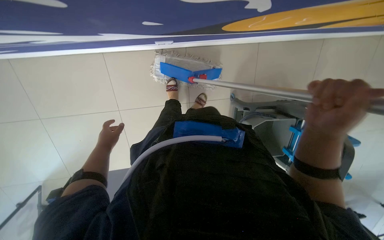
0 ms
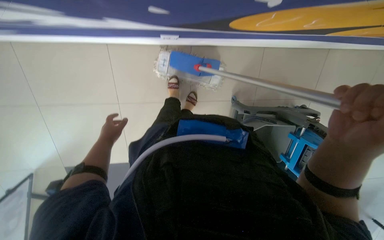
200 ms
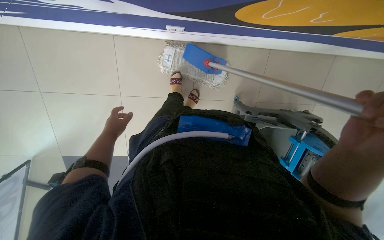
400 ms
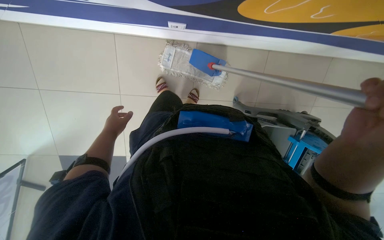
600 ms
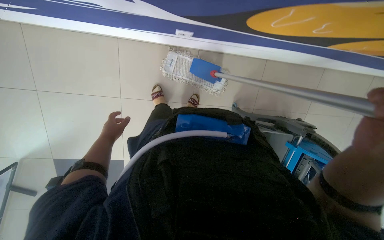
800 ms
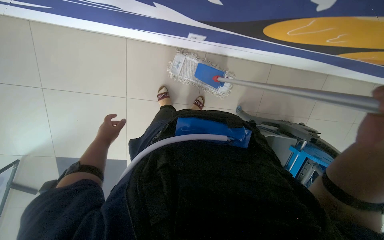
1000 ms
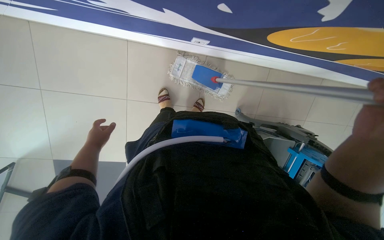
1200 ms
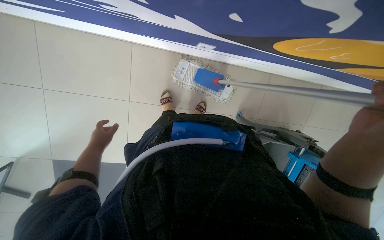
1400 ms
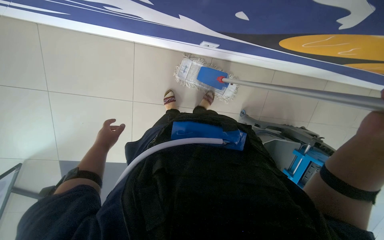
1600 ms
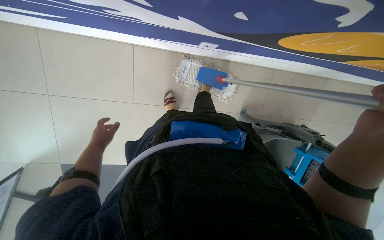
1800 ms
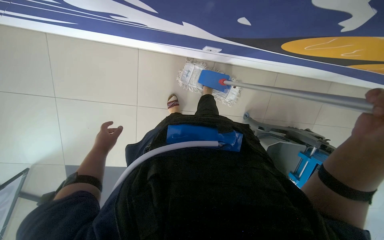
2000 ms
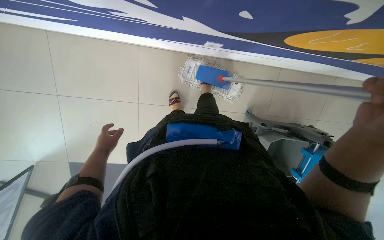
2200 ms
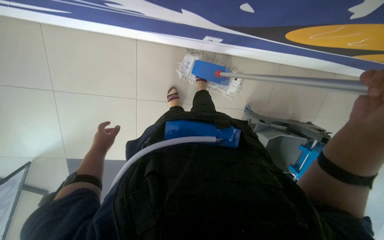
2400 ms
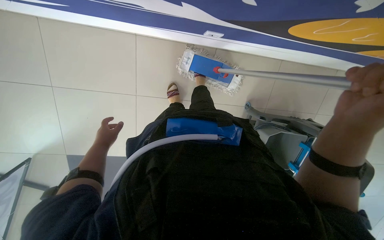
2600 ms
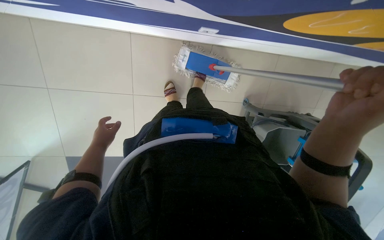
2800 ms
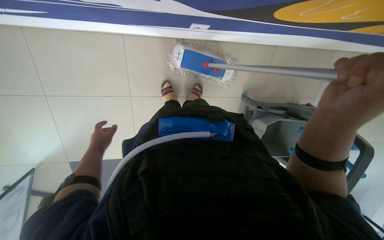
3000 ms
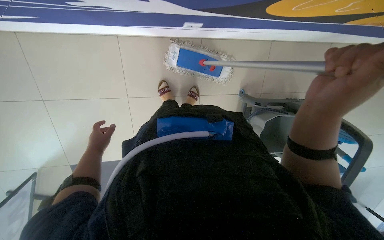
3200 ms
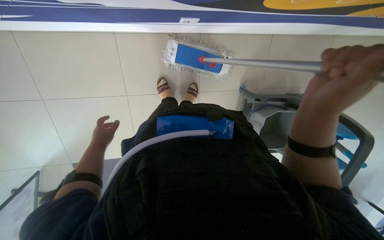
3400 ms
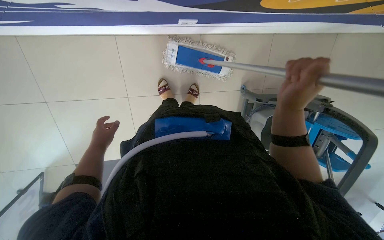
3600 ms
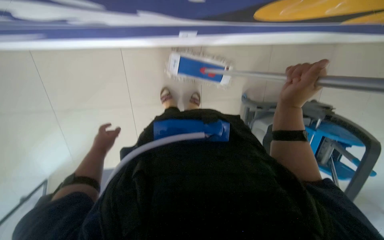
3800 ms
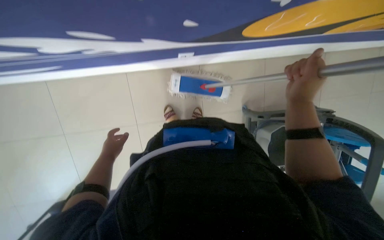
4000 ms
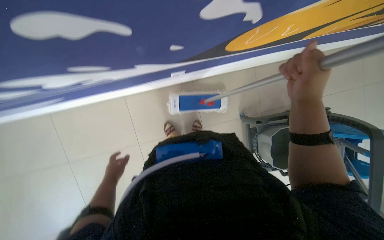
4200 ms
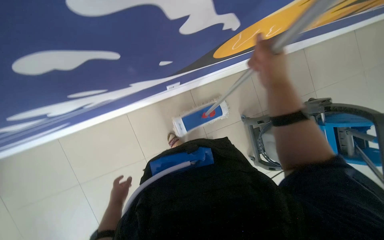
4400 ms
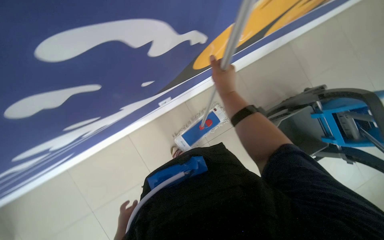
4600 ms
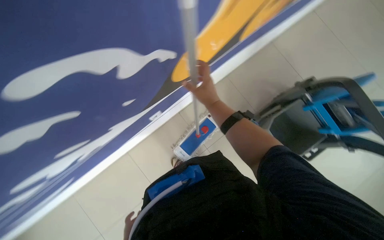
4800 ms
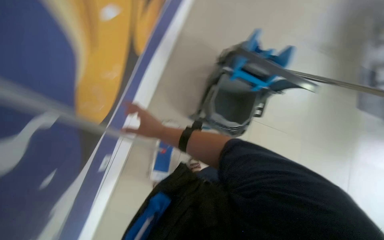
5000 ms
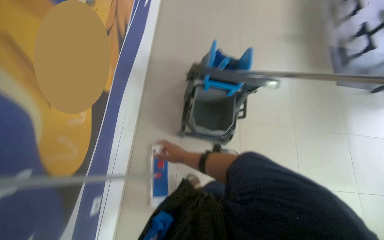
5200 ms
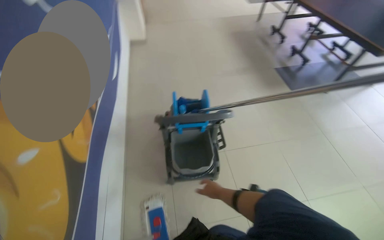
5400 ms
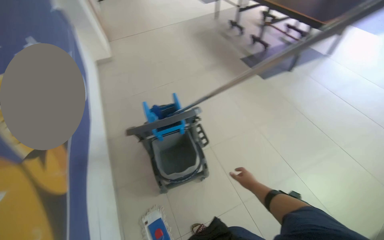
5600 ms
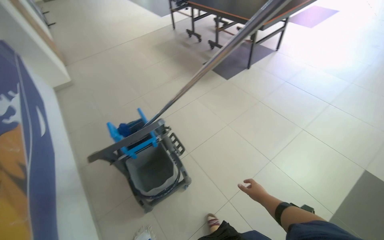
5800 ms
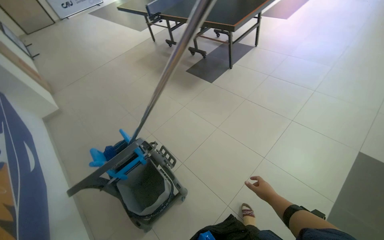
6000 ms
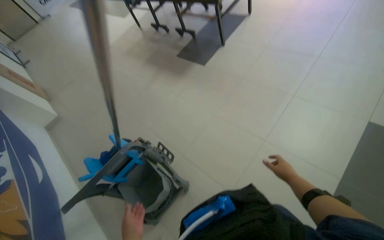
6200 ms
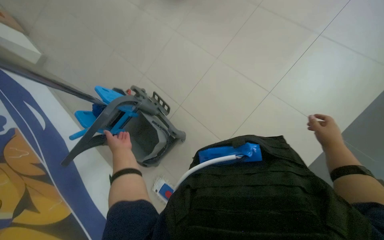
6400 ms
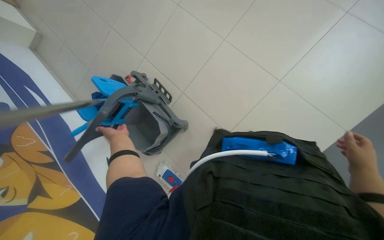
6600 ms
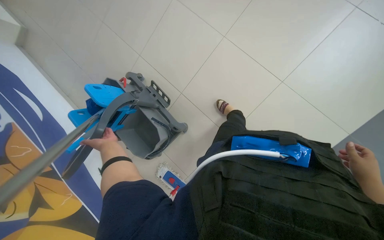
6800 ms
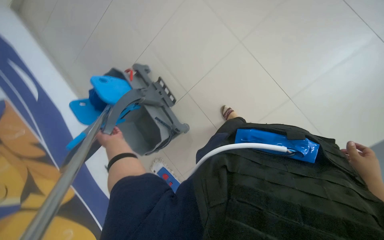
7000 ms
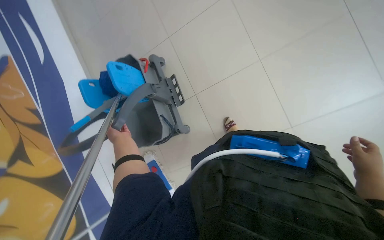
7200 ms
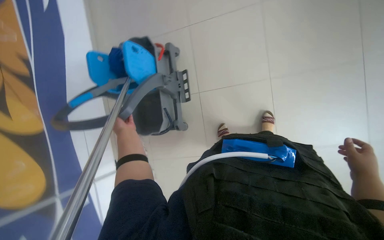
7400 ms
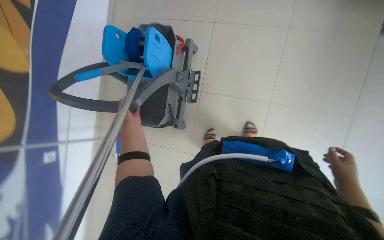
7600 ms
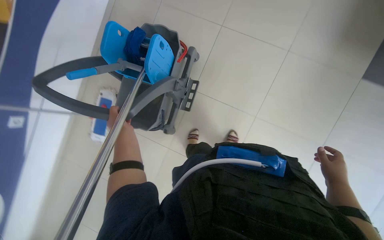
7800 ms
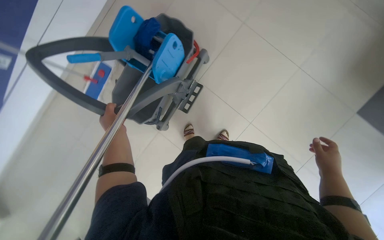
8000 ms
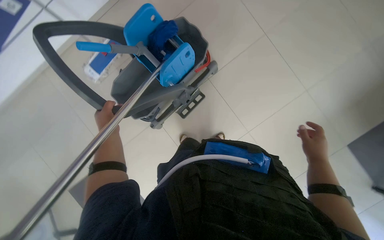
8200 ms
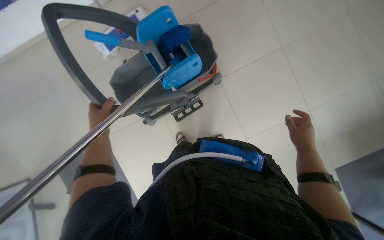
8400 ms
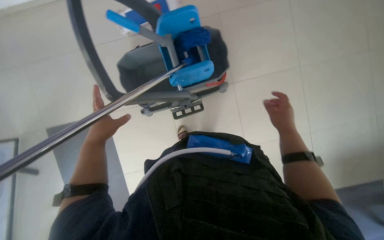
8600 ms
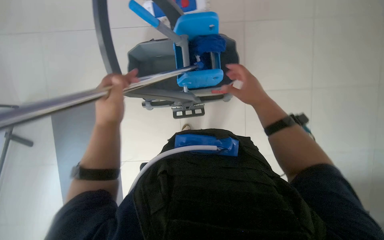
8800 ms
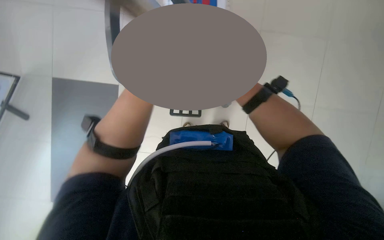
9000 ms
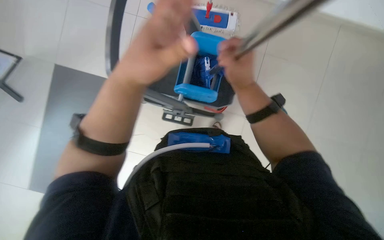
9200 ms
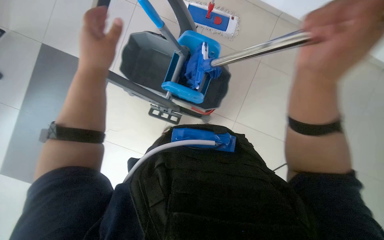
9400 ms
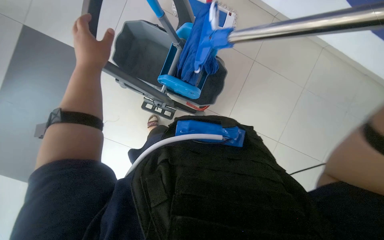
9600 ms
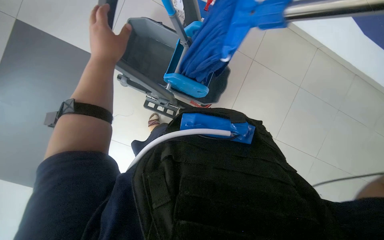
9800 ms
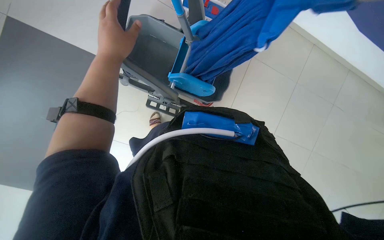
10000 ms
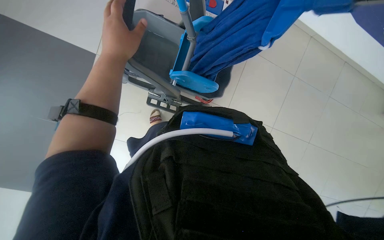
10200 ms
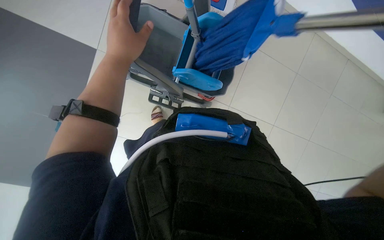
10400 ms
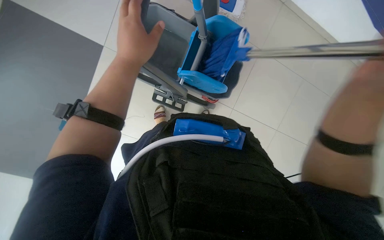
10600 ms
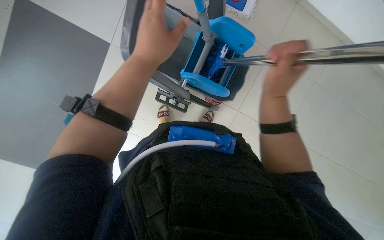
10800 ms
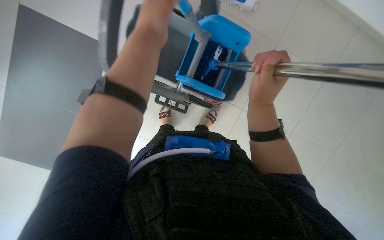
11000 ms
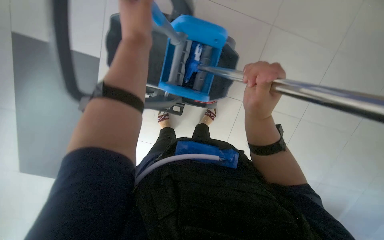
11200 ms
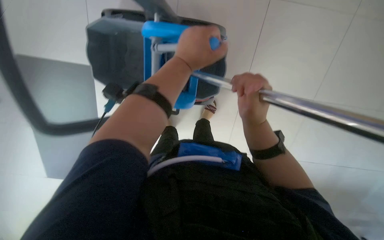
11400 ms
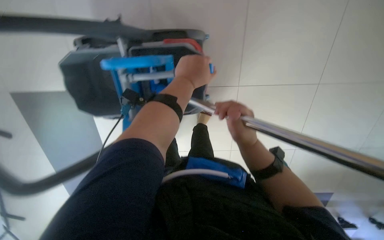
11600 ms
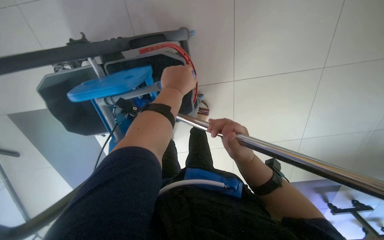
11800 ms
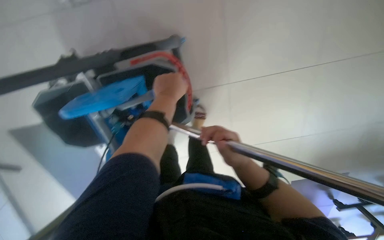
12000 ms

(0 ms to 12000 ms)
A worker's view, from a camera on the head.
Job: preparing cleaning supplies.
The whole recording: Preparing cleaning equipment. The worker prepares the cleaning equipment by wringing a cloth and attaching it to the mop handle.
3000 ms - 4400 ms: The camera pitches upward, by about 20 degrees.
4400 ms - 6000 ms: The camera travels approximately 60 cm. The wearer looks roughly 100 degrees further to the right. The camera pitches upward, by about 35 degrees.
6000 ms - 7600 ms: The camera is carried roughly 60 cm. The view tilts roughly 55 degrees downward. The scene turns about 40 degrees clockwise in the picture.
9000 ms - 10400 ms: The view swings approximately 15 degrees to the right. The left hand moves to the left and farther from the camera, roughly 20 cm.
10400 ms - 12000 ms: The scene rotates counterclockwise by about 25 degrees.

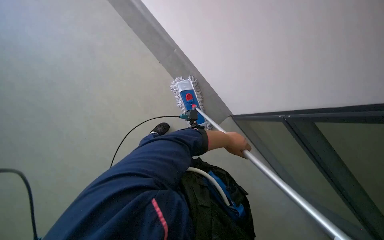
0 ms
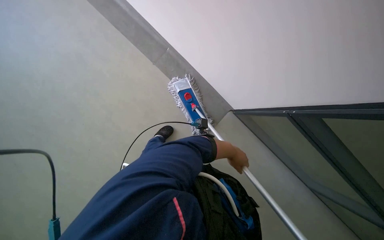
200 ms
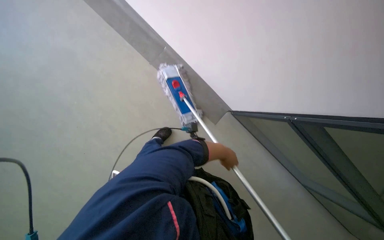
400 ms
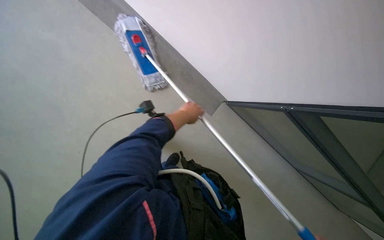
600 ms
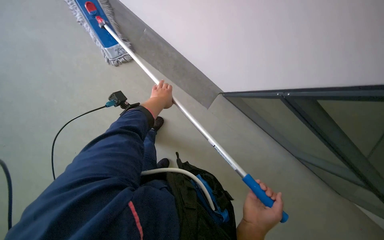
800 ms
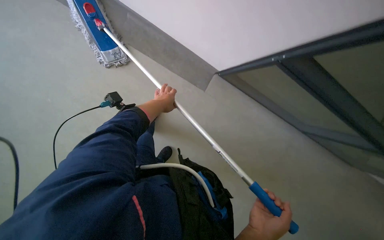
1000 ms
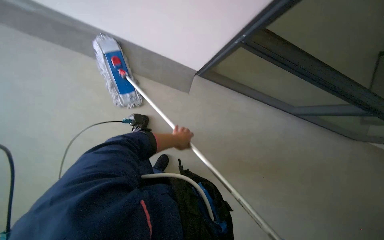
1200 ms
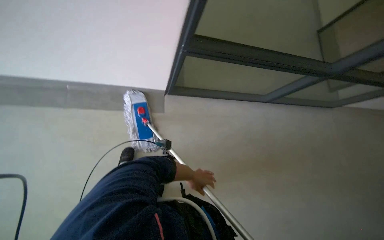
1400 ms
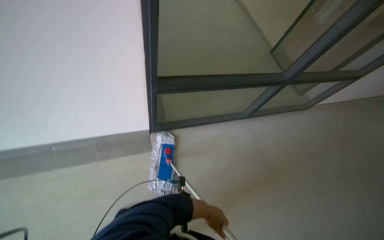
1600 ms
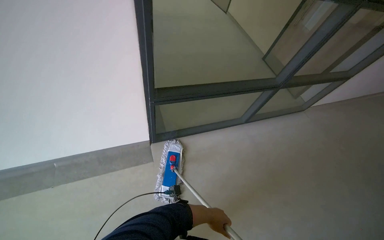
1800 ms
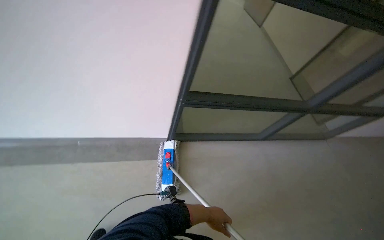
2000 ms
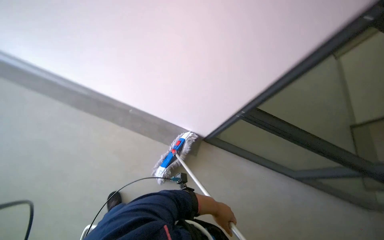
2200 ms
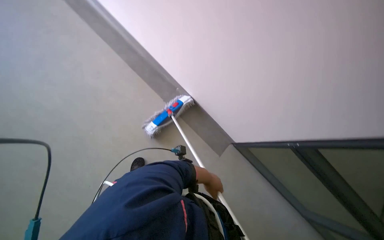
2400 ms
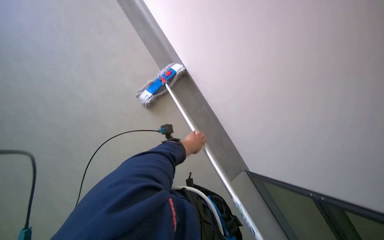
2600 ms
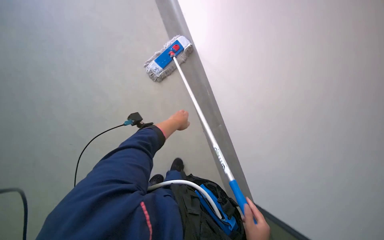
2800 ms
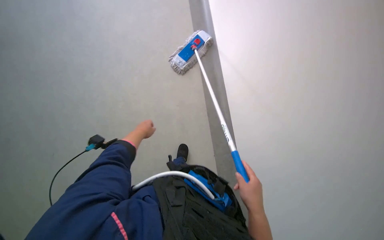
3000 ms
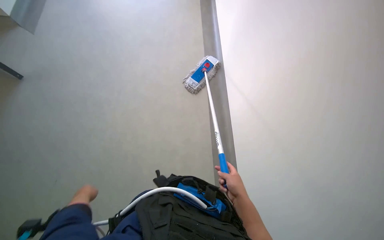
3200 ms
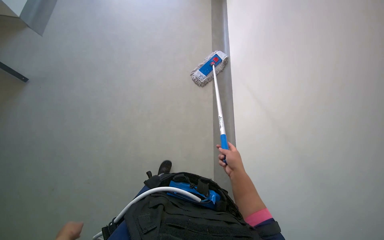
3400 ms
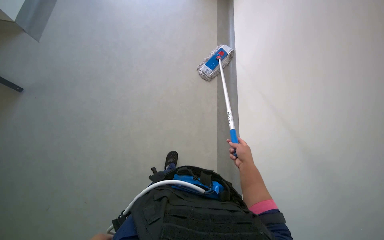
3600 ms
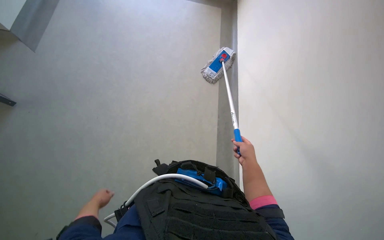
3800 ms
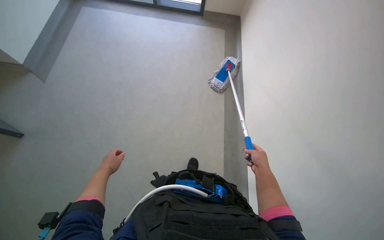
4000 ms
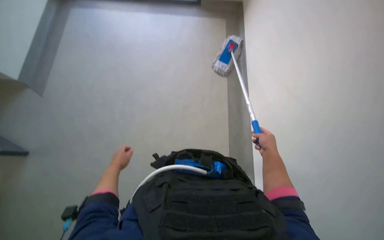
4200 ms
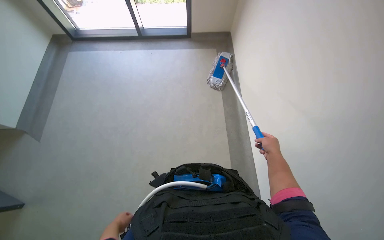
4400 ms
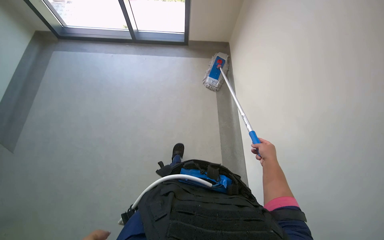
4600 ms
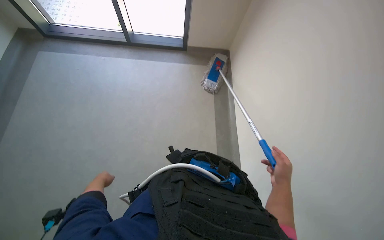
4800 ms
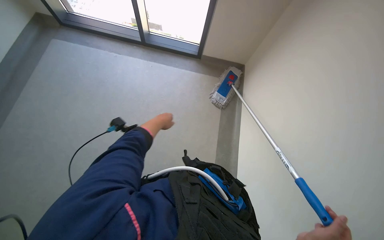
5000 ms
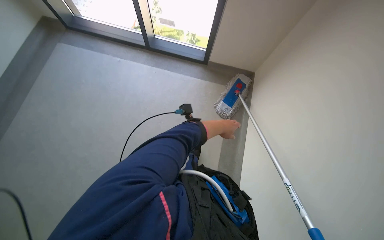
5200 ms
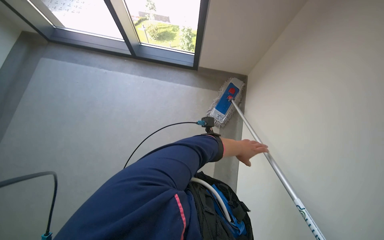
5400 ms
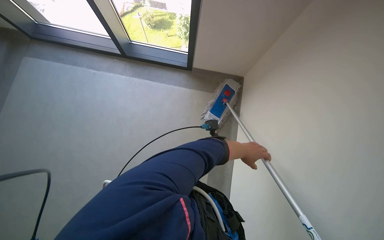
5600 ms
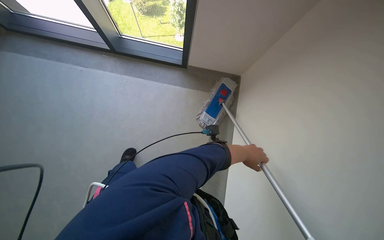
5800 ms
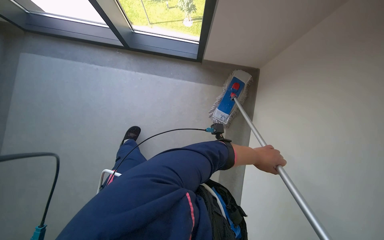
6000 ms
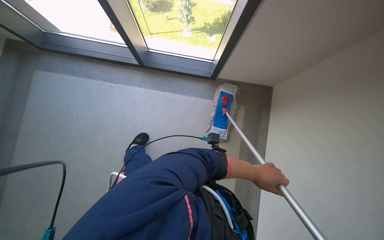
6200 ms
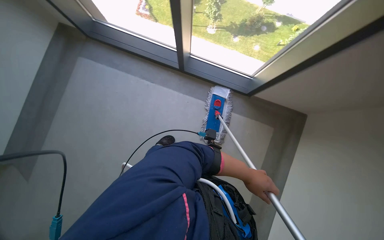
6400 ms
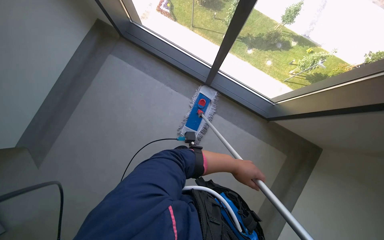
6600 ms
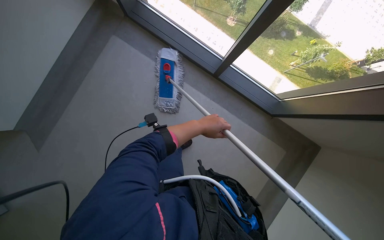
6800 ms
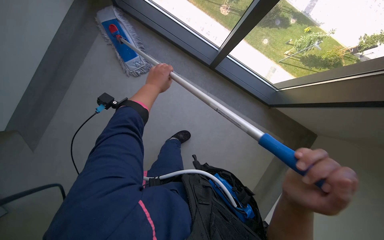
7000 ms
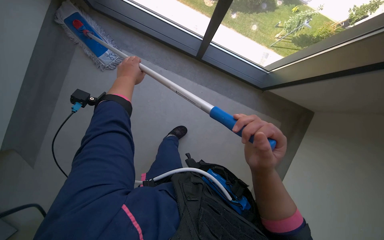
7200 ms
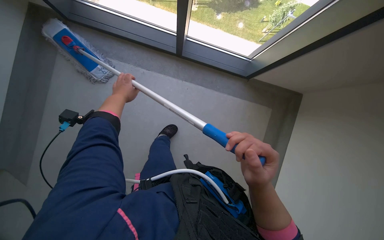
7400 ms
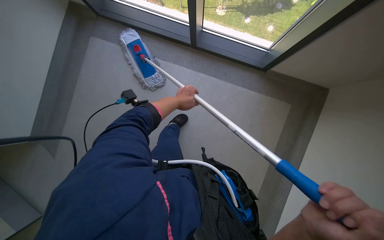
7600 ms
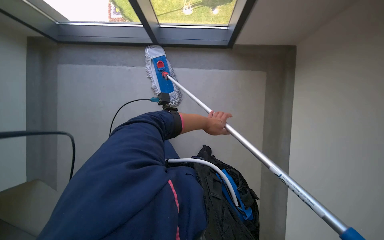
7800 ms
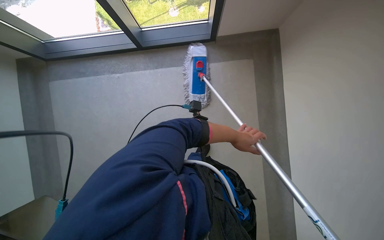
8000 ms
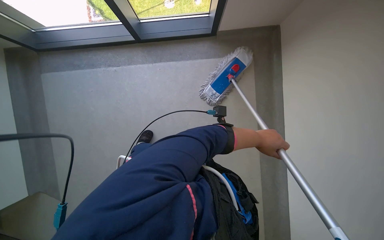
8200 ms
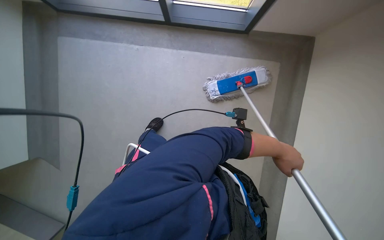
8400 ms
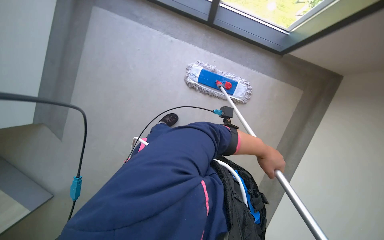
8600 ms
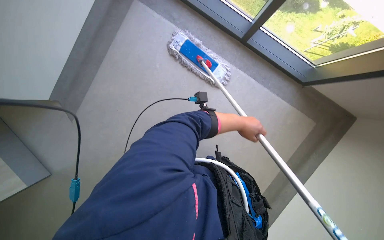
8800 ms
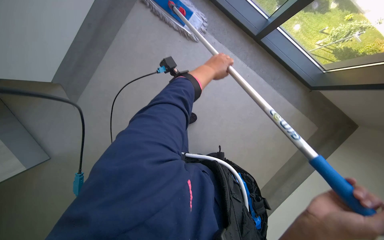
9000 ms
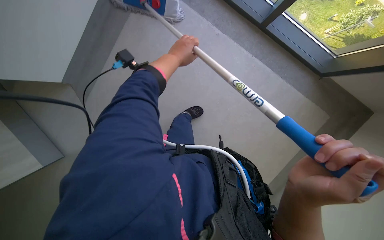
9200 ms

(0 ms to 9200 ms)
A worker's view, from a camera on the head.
Job: wiping surfaces.
The whole recording: Mopping floor. The worker is mopping the floor using a long-handled mop. .
6200 ms - 7600 ms: The head travels about 50 cm.
7600 ms - 9200 ms: The left hand reaches about 20 cm to the right, then returns.
